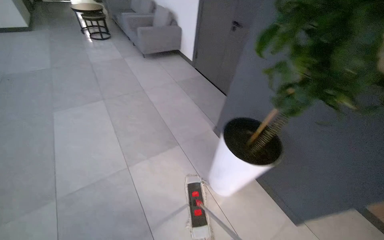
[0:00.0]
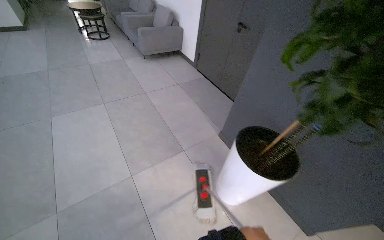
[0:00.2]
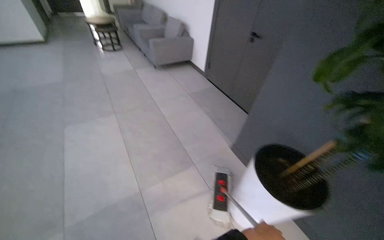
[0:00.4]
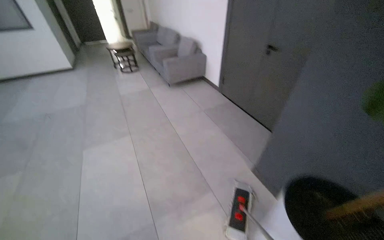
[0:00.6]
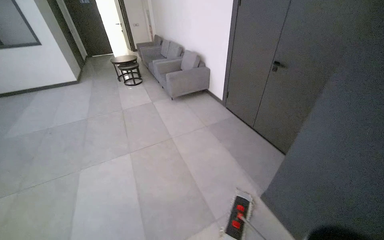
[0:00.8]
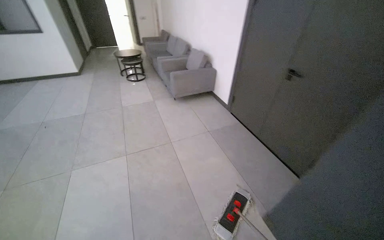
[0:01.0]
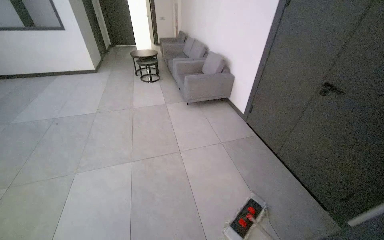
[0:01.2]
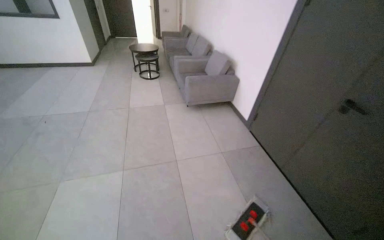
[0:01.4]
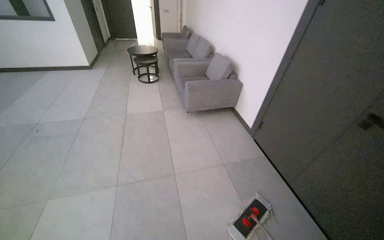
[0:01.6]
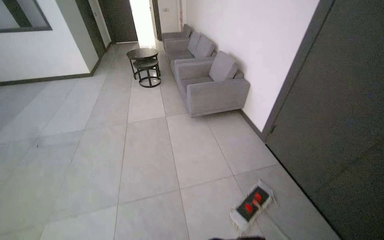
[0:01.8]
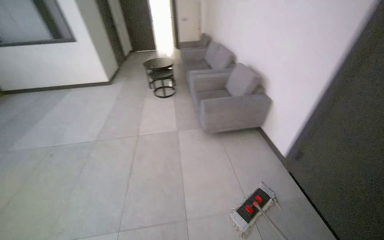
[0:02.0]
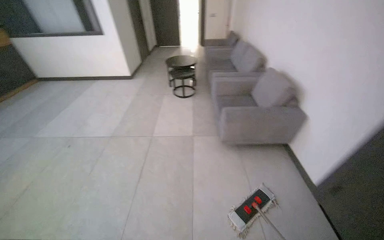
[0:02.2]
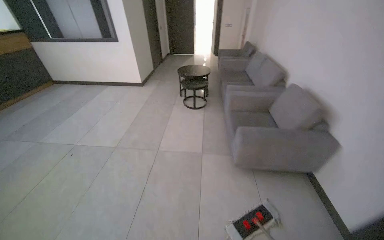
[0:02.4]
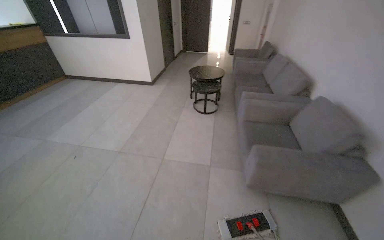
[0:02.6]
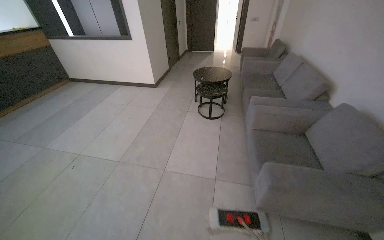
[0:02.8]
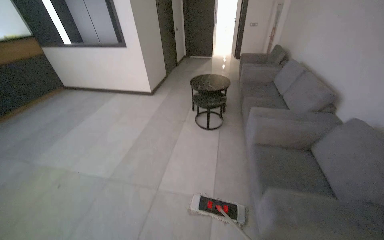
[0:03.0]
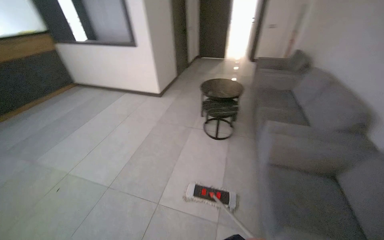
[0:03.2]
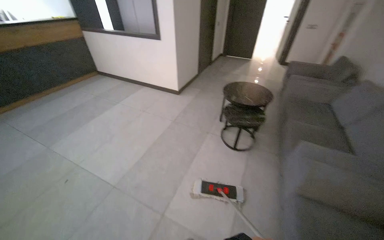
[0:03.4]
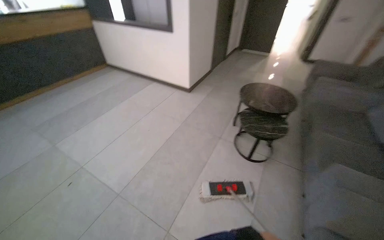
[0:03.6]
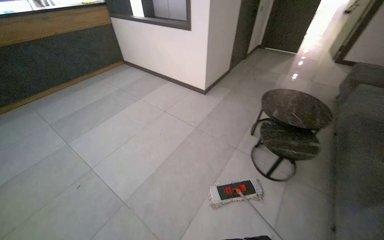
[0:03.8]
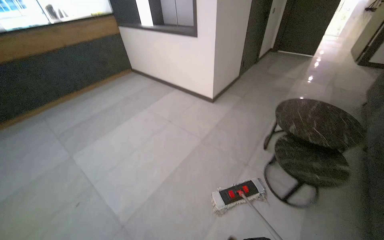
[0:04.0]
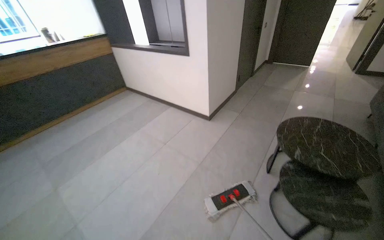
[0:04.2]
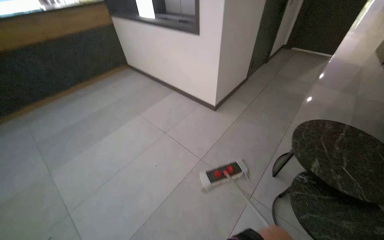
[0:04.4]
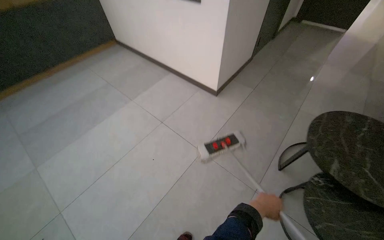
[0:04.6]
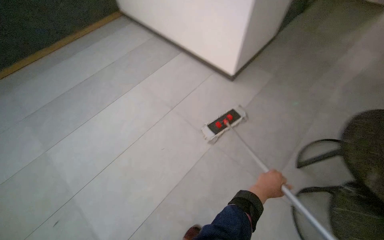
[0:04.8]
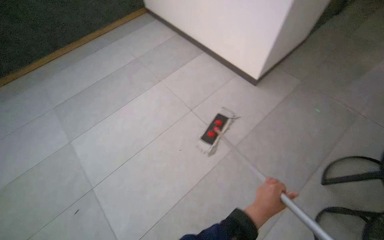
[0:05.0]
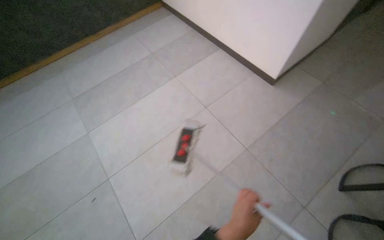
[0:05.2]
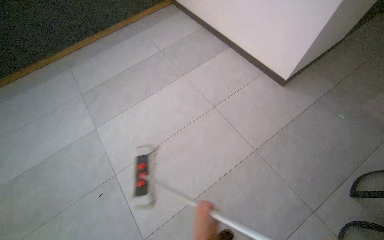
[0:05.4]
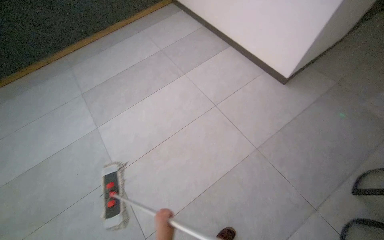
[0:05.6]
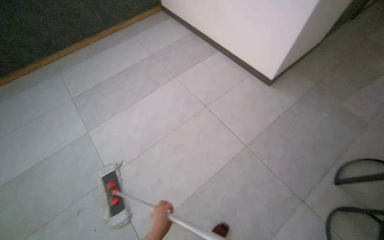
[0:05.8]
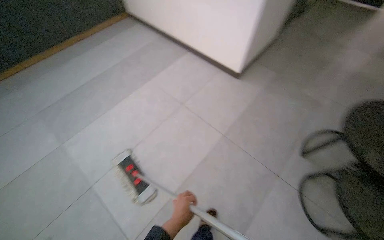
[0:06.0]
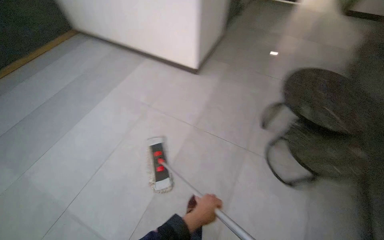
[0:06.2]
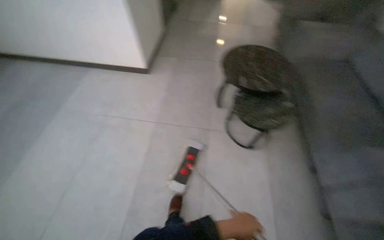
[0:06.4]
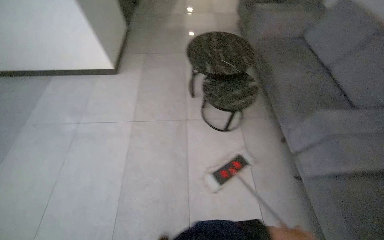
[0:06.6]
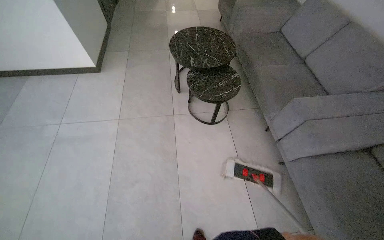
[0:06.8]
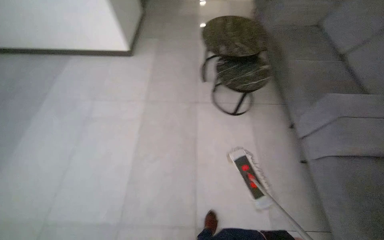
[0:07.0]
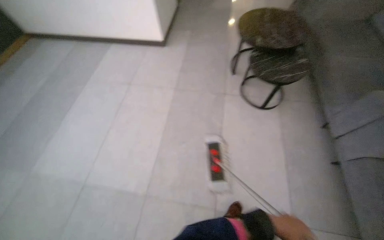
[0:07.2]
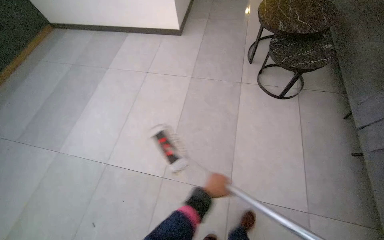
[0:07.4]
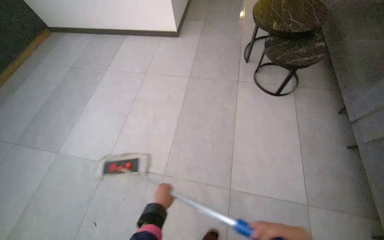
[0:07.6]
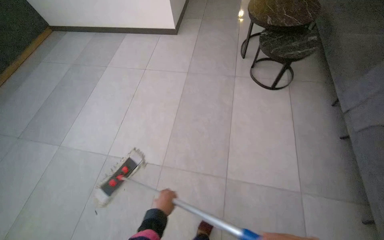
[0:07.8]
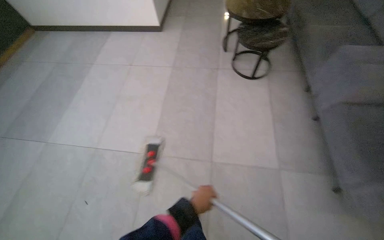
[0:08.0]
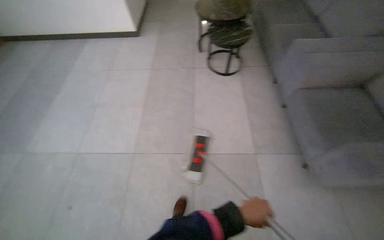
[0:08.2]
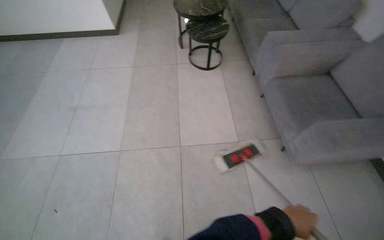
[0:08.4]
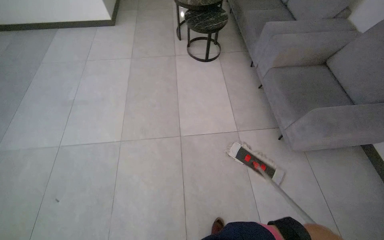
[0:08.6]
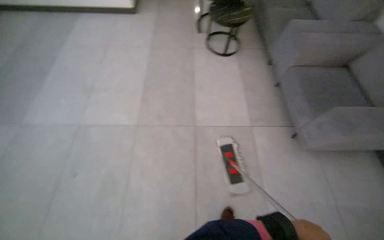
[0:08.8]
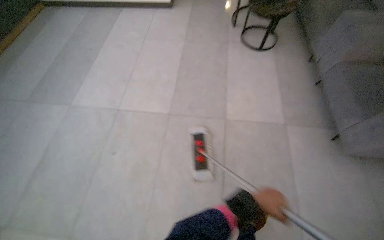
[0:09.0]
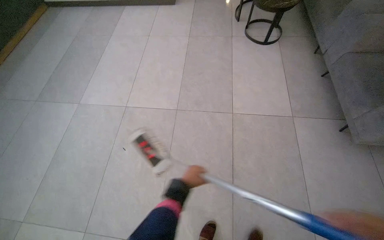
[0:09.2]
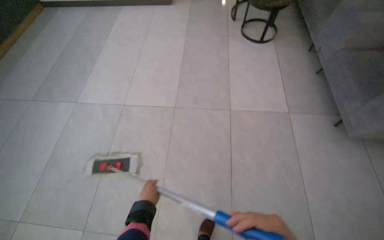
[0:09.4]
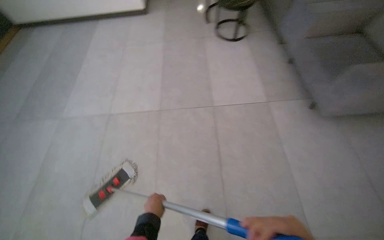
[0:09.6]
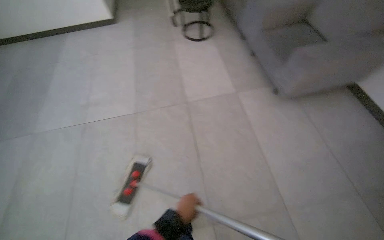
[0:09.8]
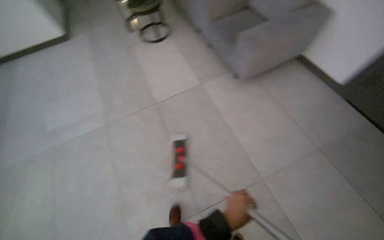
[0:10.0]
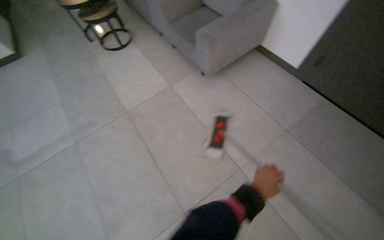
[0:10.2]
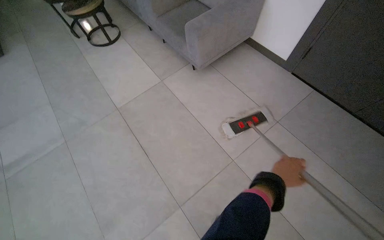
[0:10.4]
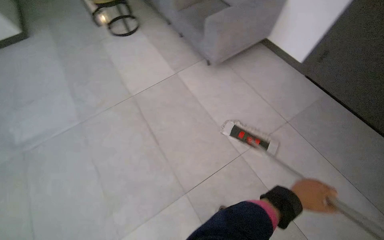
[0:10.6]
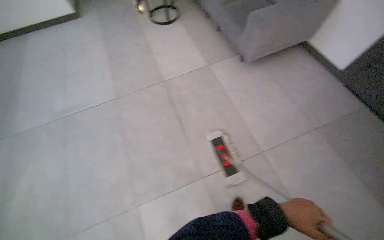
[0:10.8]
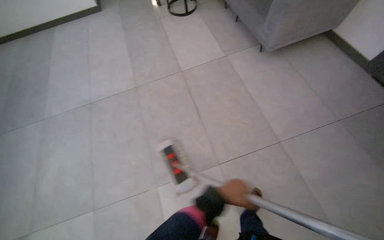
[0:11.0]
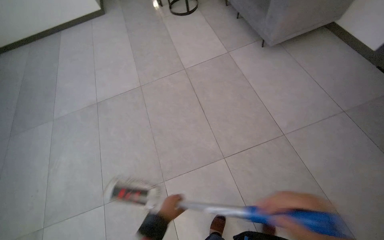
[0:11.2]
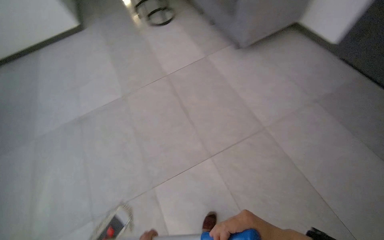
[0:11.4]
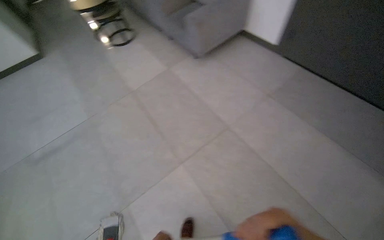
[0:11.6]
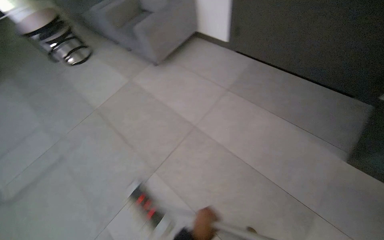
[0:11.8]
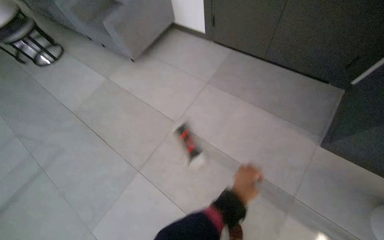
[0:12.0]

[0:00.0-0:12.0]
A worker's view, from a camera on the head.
Job: mopping floor.
The whole recording: Mopping building floor. The worker mops the tiled floor of the building's lounge and reception area.
0:00.0 to 0:01.6: The wearer moves about 1.5 m. The view swings roughly 15 degrees to the left.
0:01.6 to 0:03.0: The camera is carried roughly 1.5 m. The wearer's head swings roughly 25 degrees to the left.
0:03.0 to 0:04.4: The camera is carried about 1.5 m. The wearer's head swings approximately 30 degrees to the left.
0:04.4 to 0:06.0: The wearer looks about 15 degrees further downward.
0:06.0 to 0:07.6: The camera travels approximately 60 cm.
0:07.6 to 0:09.0: The camera travels approximately 60 cm.
0:09.0 to 0:10.4: The camera travels about 60 cm. The wearer's head swings roughly 50 degrees to the right.
0:10.4 to 0:12.0: The camera is carried about 70 cm.

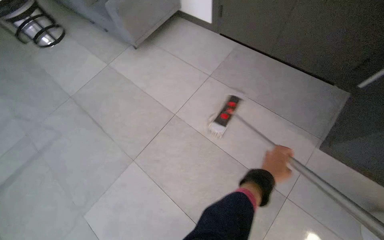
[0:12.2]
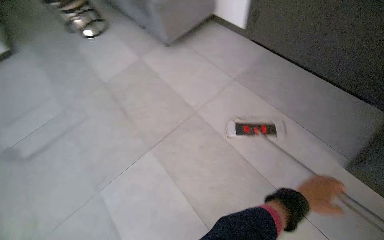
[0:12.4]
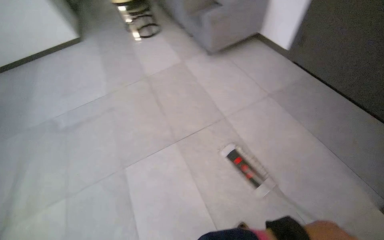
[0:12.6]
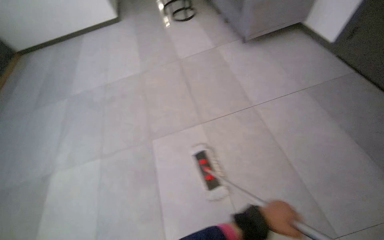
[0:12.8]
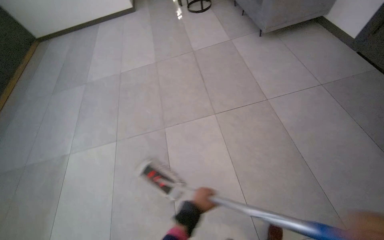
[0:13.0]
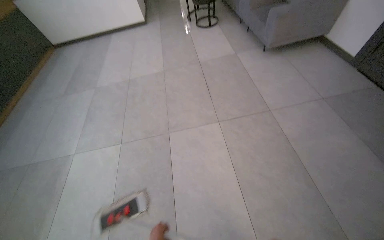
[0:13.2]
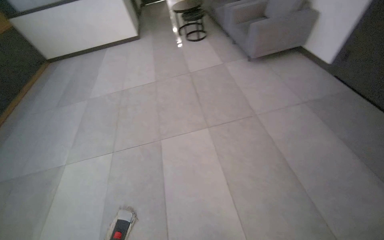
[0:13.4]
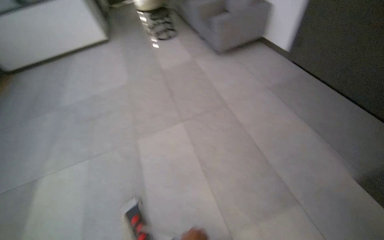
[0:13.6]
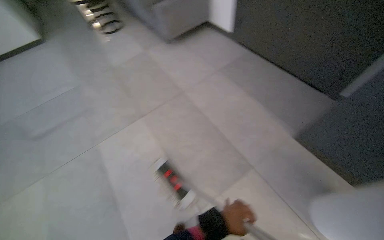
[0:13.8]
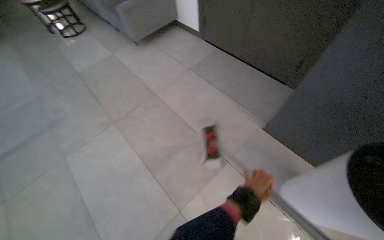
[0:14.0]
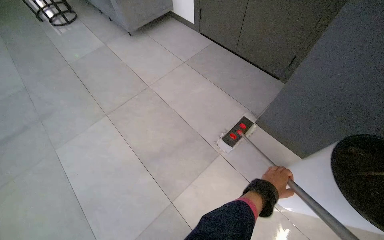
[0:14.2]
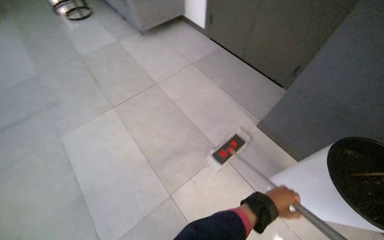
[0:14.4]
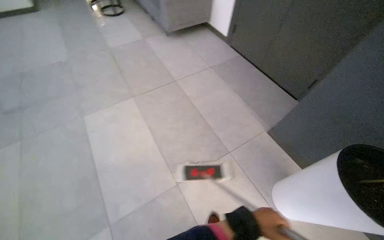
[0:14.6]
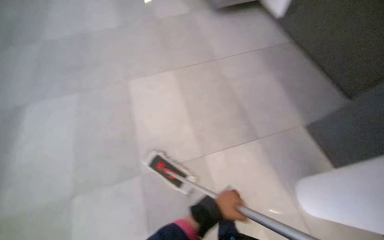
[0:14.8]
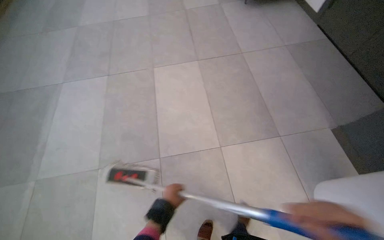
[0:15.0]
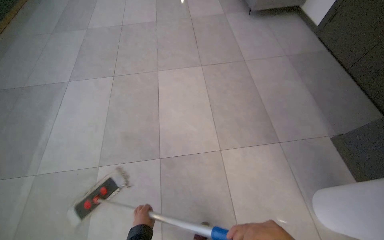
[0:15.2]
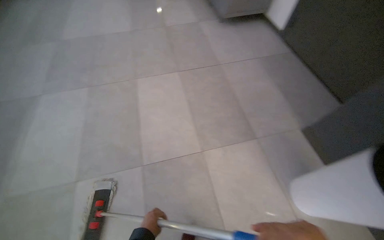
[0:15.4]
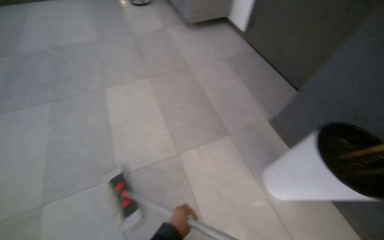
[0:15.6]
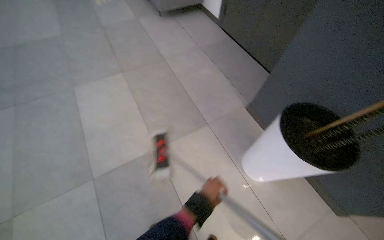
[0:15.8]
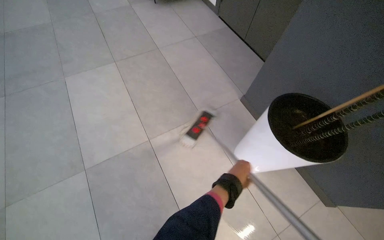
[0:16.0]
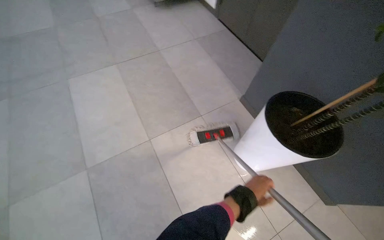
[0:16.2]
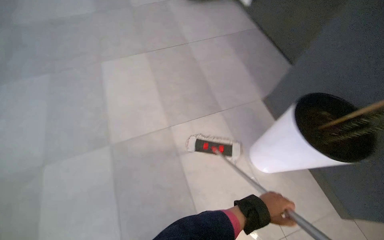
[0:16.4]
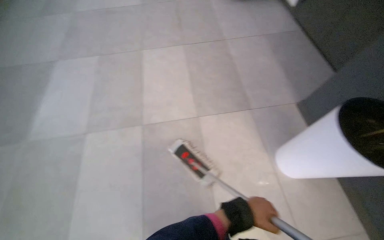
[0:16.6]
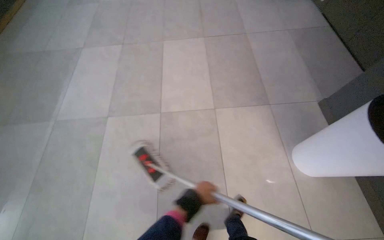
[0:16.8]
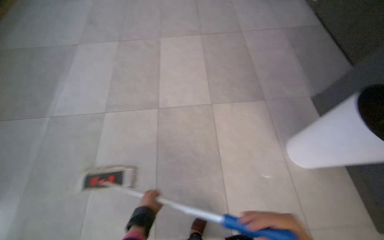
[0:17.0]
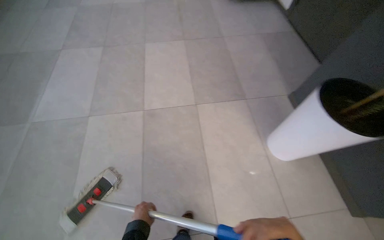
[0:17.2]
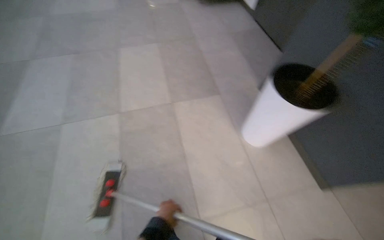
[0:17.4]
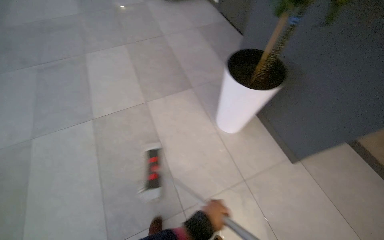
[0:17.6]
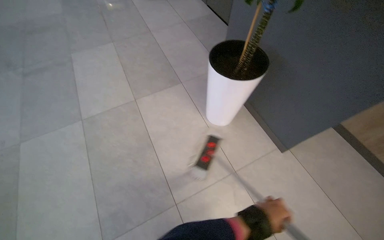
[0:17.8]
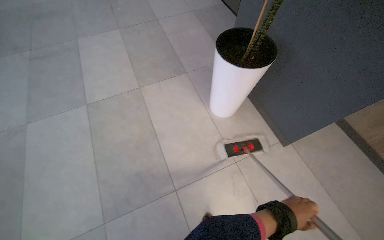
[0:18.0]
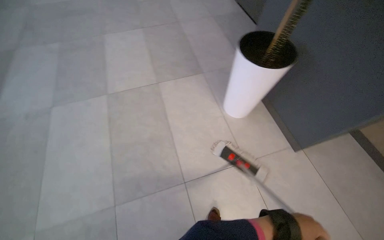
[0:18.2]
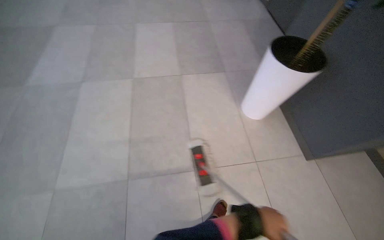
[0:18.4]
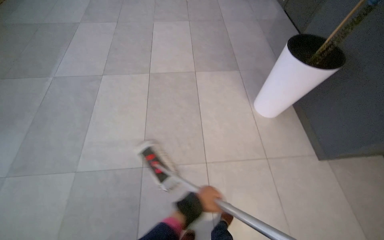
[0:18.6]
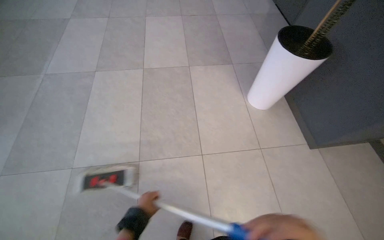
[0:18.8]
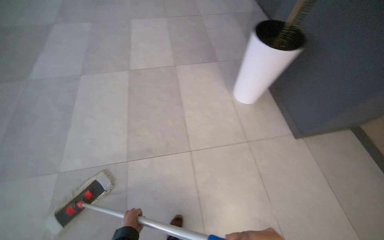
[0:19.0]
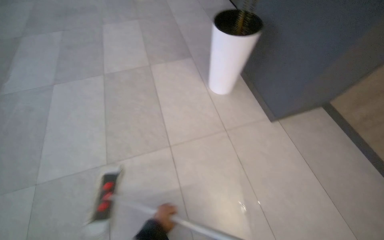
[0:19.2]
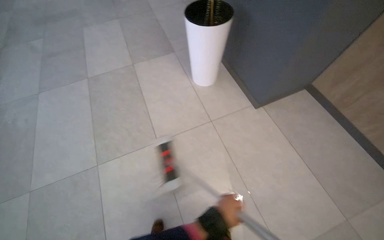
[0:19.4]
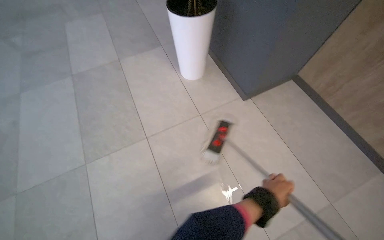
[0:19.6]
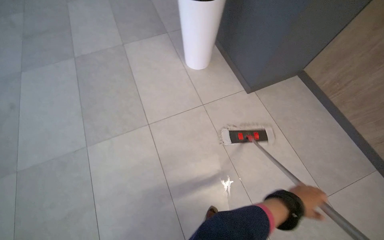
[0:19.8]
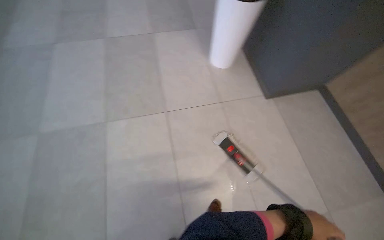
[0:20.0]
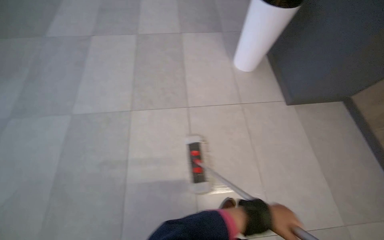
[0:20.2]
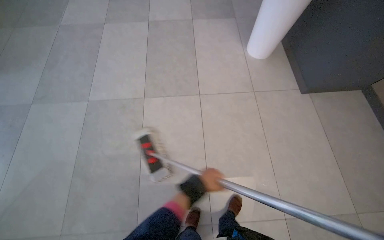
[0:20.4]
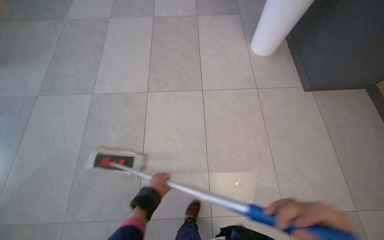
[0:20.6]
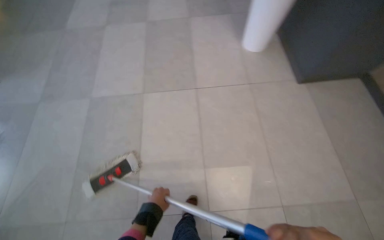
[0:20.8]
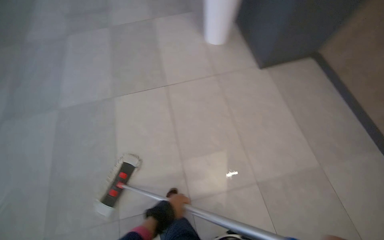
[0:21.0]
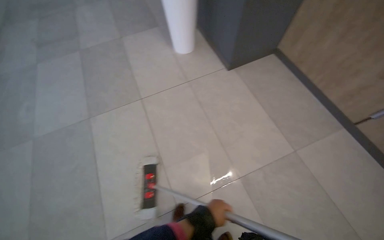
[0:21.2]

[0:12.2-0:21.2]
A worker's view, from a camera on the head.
Job: mopping floor.
The whole recording: Mopping building floor. The worker mops the tiled floor of the building's lounge and reception area.
0:12.2 to 0:13.8: The head travels about 60 cm.
0:15.2 to 0:16.6: The camera travels to the right, approximately 50 cm.
0:16.6 to 0:18.2: The wearer moves roughly 60 cm.
0:18.2 to 0:19.8: The camera is carried roughly 60 cm.
0:19.8 to 0:21.2: The wearer moves approximately 50 cm.
